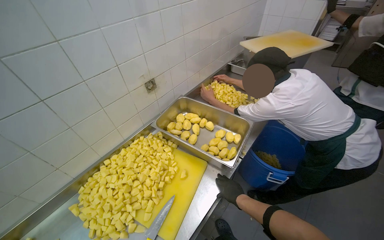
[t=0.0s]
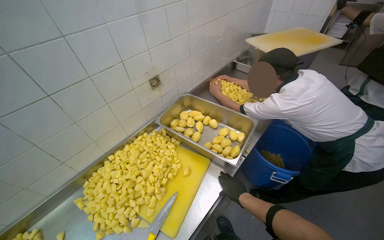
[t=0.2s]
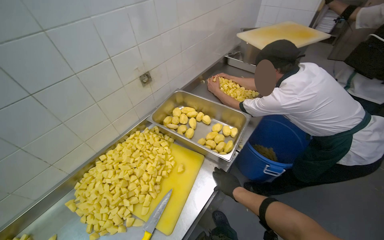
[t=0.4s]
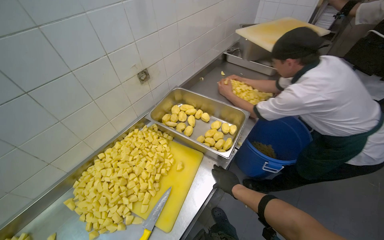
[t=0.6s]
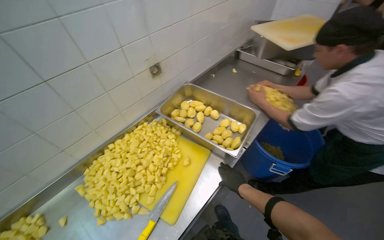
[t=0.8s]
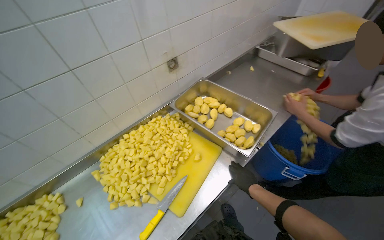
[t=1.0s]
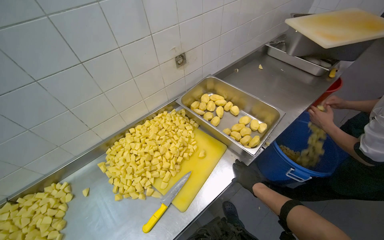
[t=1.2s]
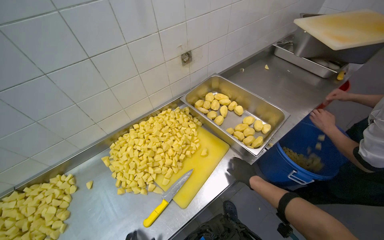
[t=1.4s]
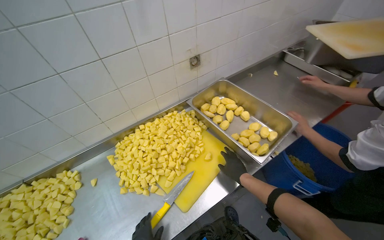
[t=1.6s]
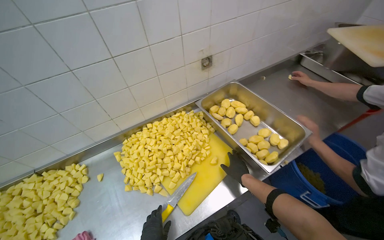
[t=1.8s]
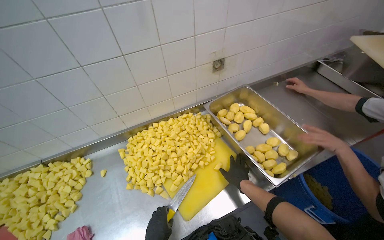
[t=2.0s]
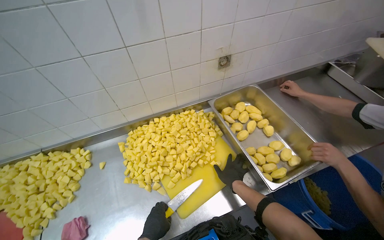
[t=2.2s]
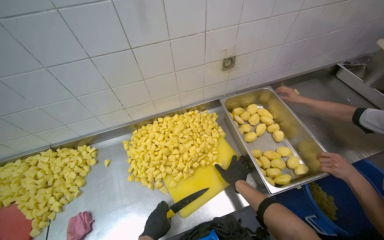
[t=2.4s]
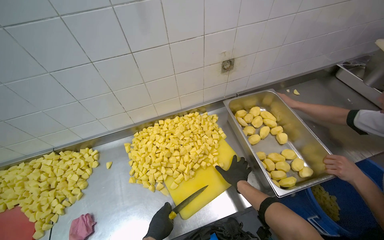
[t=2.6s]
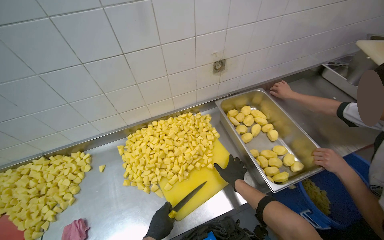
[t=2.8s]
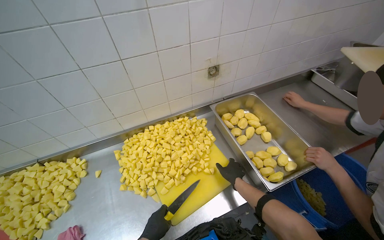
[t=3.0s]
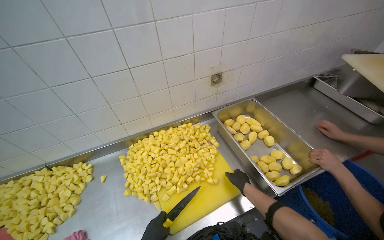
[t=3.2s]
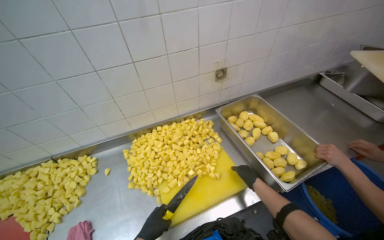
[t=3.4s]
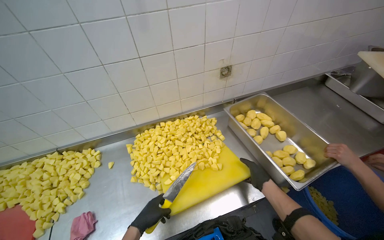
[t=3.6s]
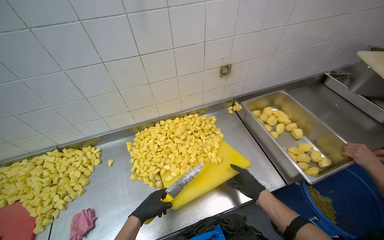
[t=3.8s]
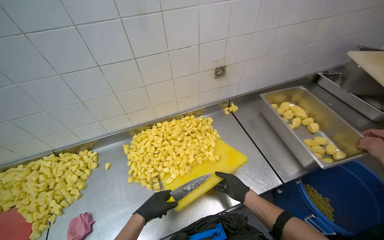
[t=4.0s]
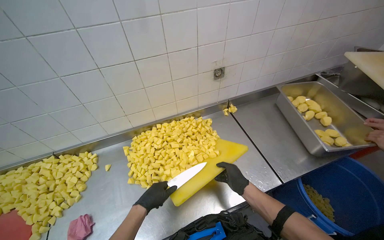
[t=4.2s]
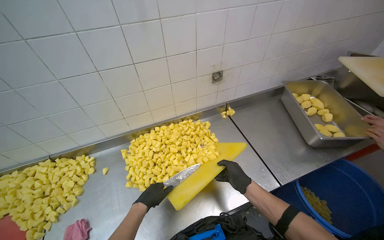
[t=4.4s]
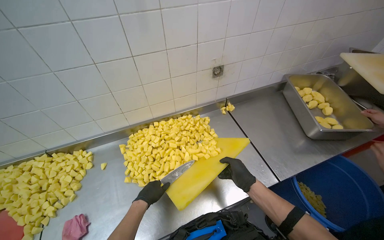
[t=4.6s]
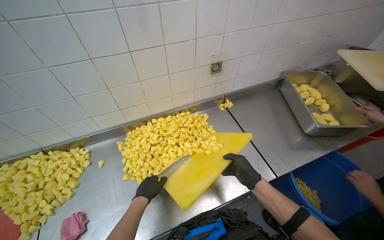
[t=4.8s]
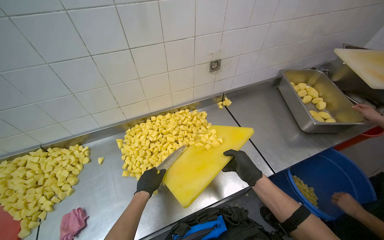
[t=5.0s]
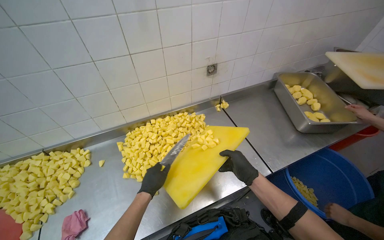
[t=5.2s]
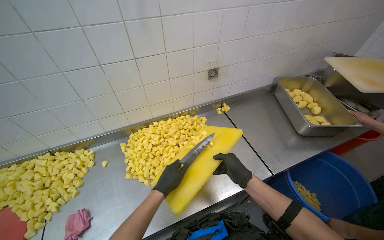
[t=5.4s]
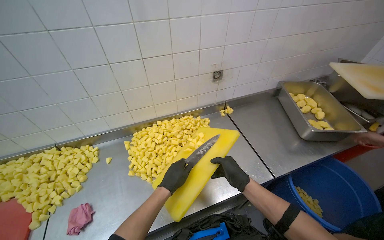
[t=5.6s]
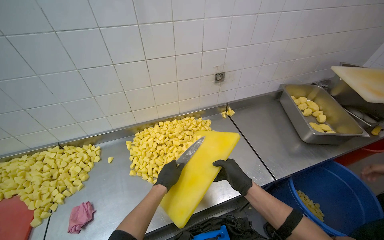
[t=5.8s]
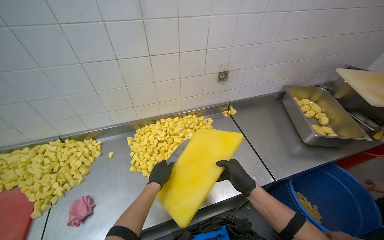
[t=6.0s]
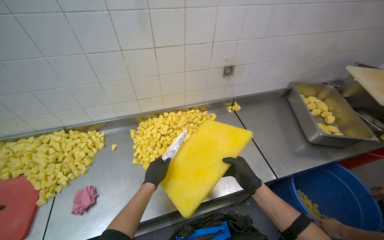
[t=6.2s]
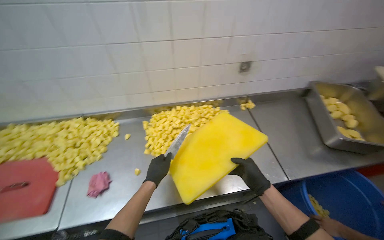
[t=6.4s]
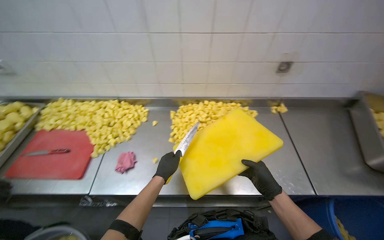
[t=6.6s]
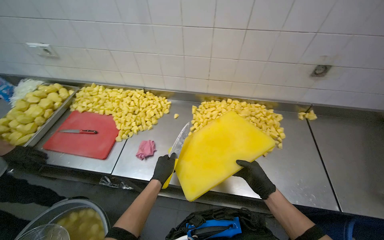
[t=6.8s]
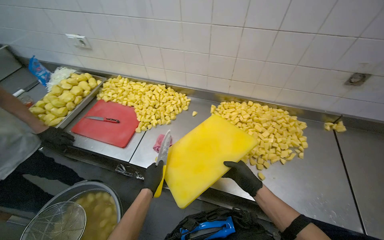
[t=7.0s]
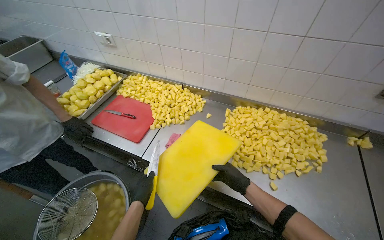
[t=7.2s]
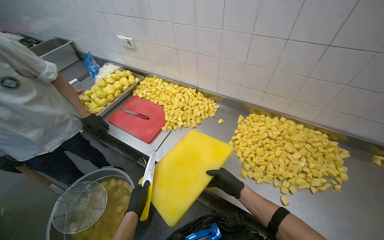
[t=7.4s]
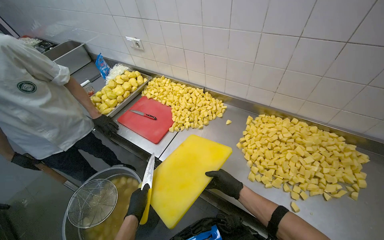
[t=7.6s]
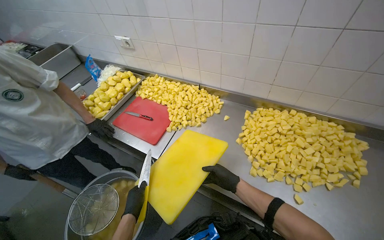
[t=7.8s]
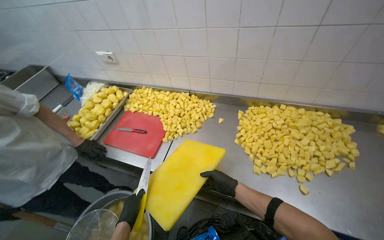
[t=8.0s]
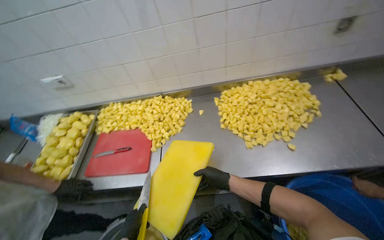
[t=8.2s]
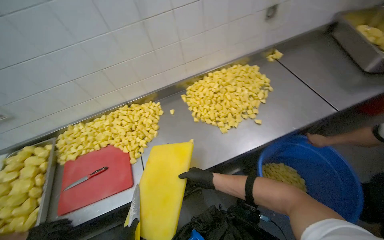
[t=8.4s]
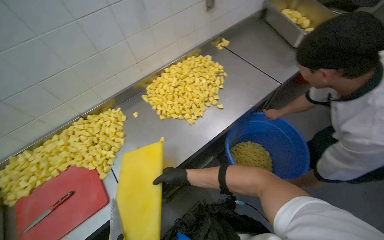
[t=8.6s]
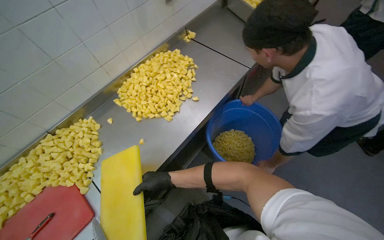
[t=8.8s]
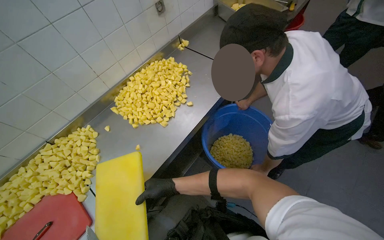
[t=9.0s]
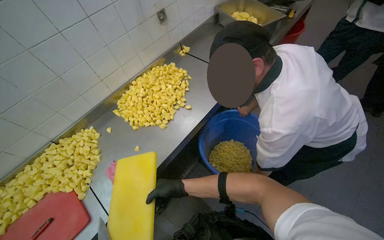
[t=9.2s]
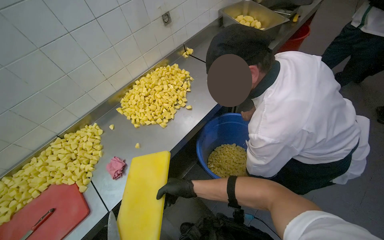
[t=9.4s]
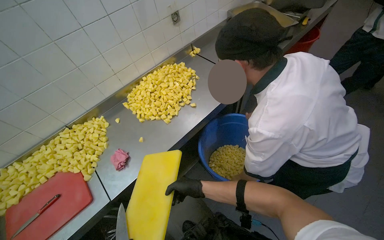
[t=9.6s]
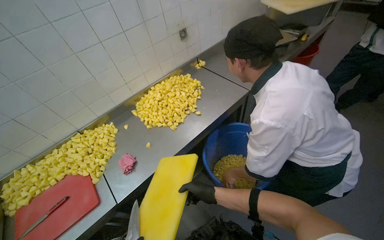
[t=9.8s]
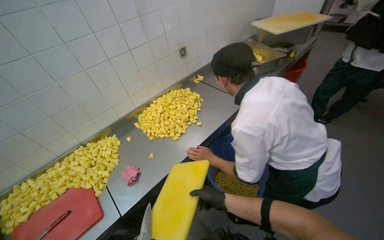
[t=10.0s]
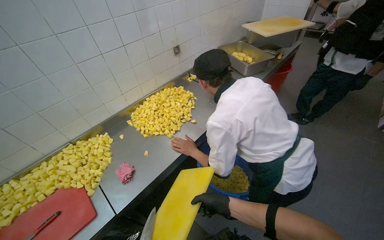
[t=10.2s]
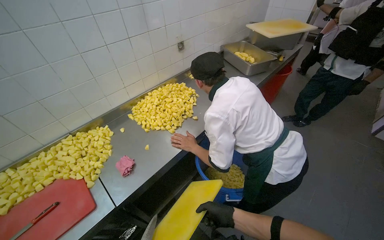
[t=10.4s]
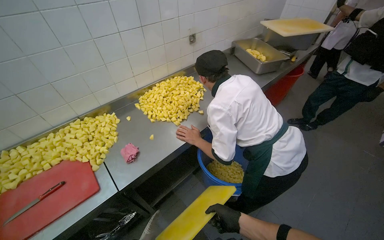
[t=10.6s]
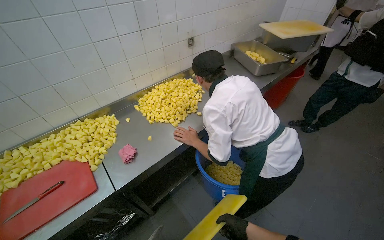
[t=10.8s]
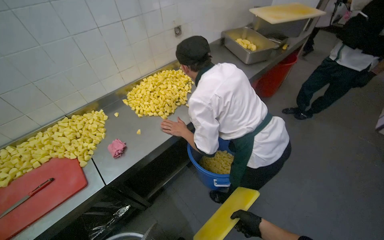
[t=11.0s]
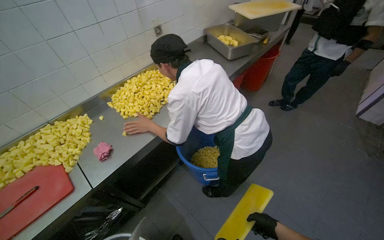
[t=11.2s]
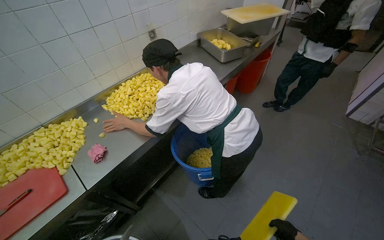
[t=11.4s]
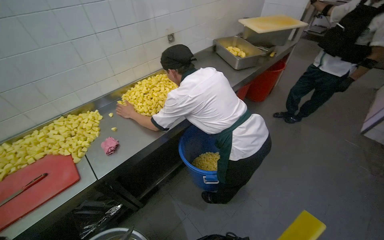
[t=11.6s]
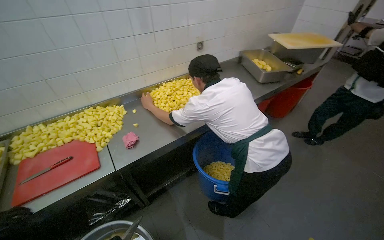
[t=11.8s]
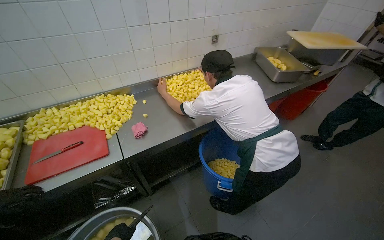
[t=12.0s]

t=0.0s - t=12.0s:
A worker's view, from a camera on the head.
Job: preparing food.
The whole recording: Cutting potatoes into cubes. The worker continues cutting peeled potatoes into cubes on a yellow cutting board.
t=0.0s - t=1.6s: The wearer looks about 15 degrees further to the left. The right hand heads farther from the camera, covering roughly 25 cm.
t=1.6s - t=3.0s: The right hand moves nearer to the camera, up the picture and to the left, some 30 cm.
t=6.0s - t=7.6s: The wearer looks some 50 degrees further to the left.
t=7.6s - t=9.0s: The wearer's head swings some 80 degrees to the right.
t=9.0s - t=10.4s: The wearer looks about 15 degrees further upward. The right hand goes some 25 cm to the right, nearer to the camera and down the picture.

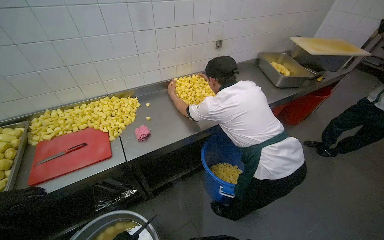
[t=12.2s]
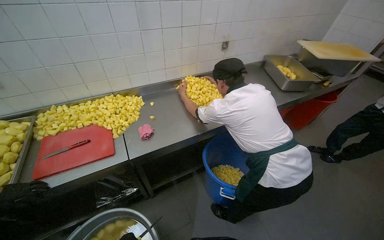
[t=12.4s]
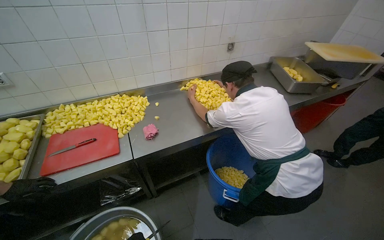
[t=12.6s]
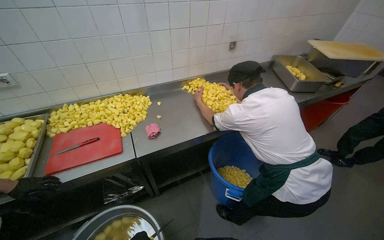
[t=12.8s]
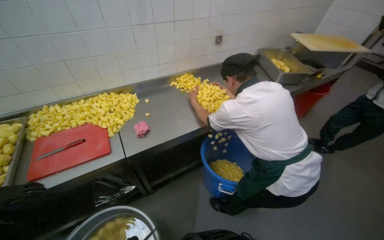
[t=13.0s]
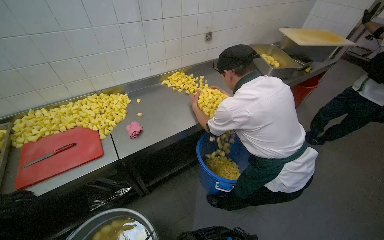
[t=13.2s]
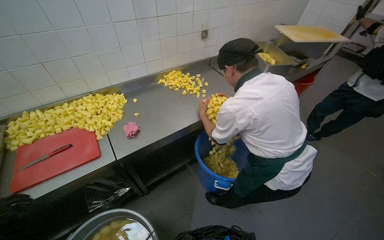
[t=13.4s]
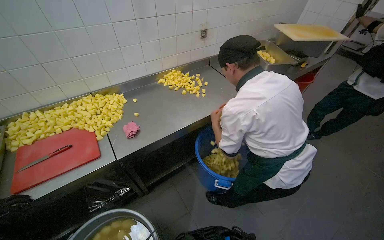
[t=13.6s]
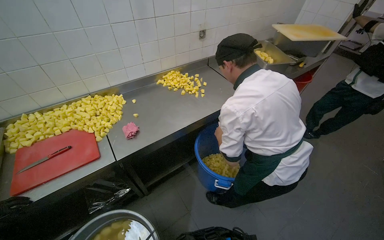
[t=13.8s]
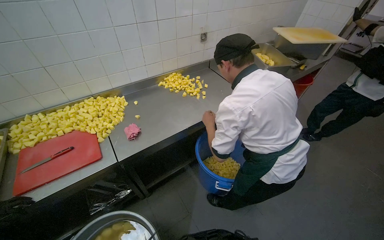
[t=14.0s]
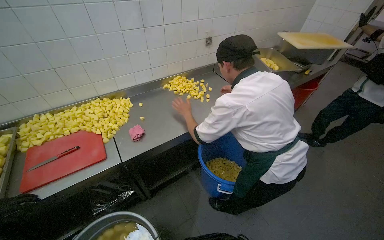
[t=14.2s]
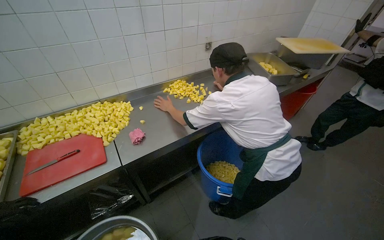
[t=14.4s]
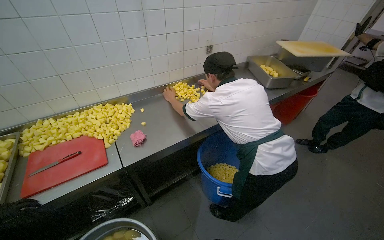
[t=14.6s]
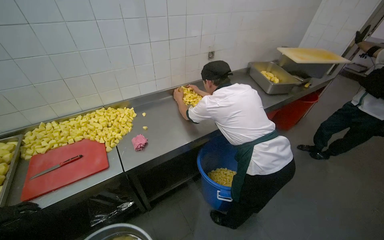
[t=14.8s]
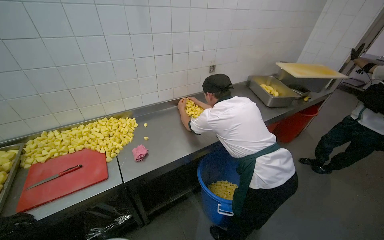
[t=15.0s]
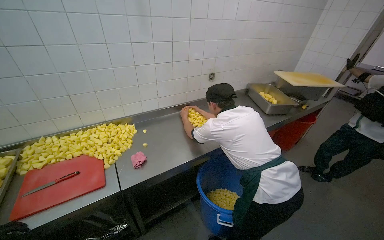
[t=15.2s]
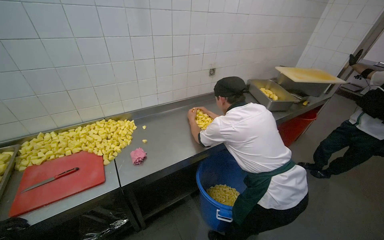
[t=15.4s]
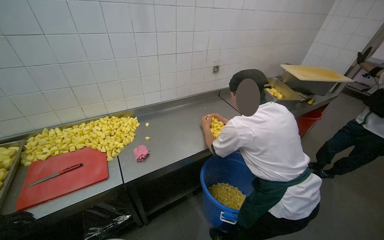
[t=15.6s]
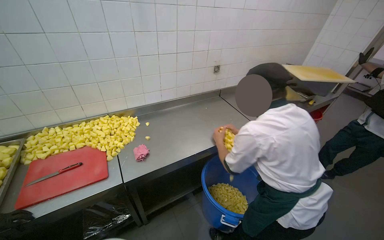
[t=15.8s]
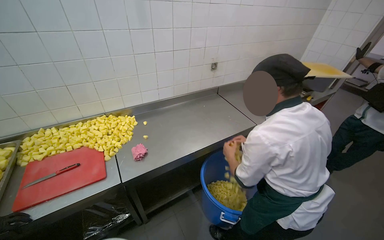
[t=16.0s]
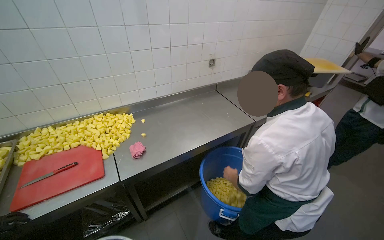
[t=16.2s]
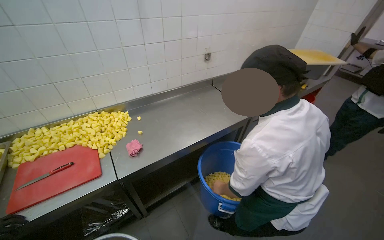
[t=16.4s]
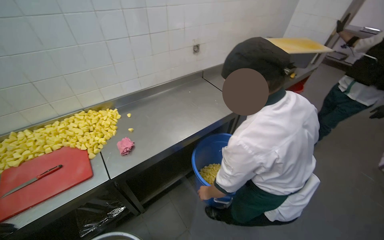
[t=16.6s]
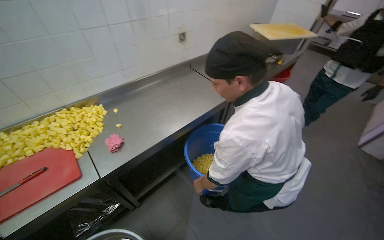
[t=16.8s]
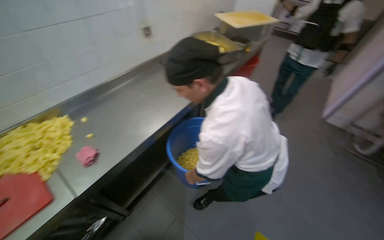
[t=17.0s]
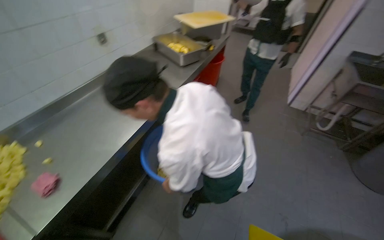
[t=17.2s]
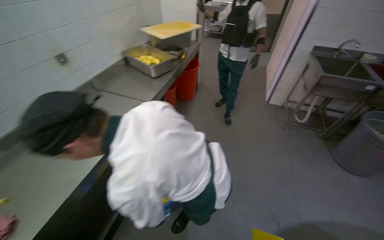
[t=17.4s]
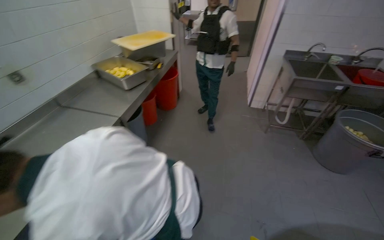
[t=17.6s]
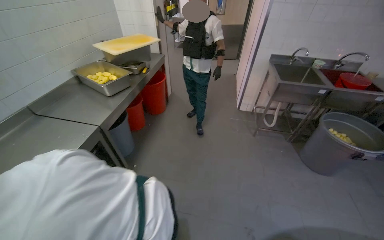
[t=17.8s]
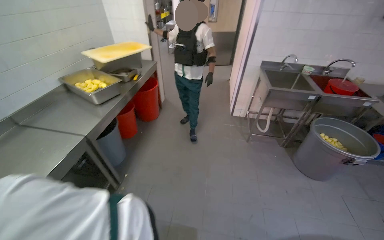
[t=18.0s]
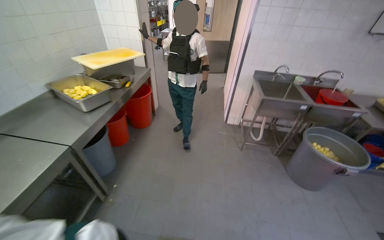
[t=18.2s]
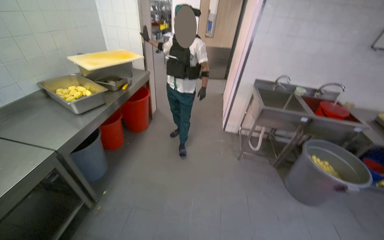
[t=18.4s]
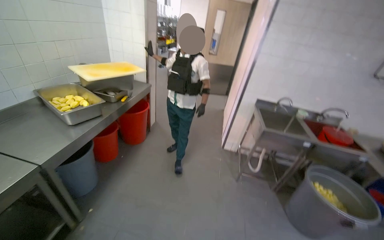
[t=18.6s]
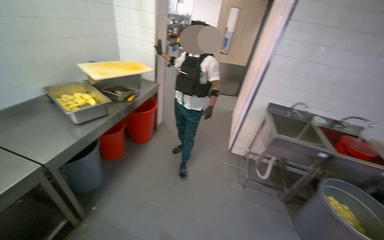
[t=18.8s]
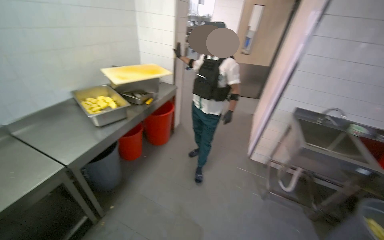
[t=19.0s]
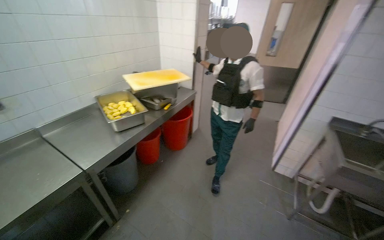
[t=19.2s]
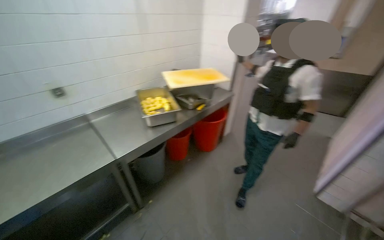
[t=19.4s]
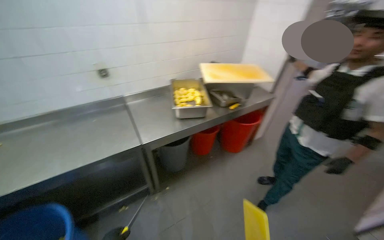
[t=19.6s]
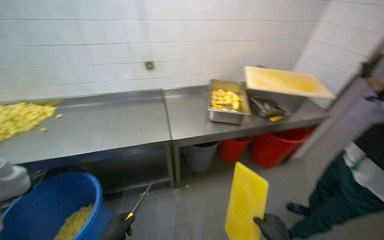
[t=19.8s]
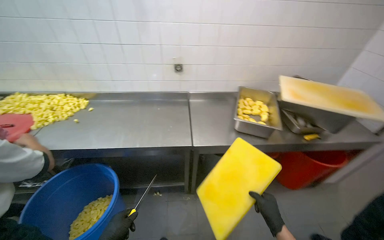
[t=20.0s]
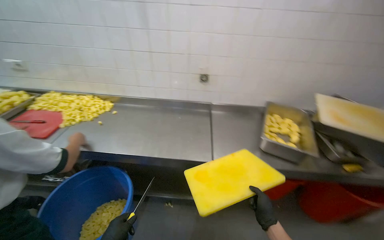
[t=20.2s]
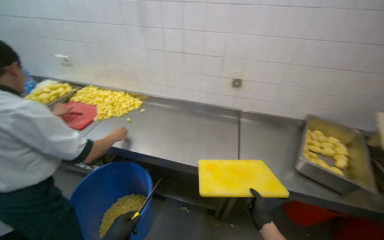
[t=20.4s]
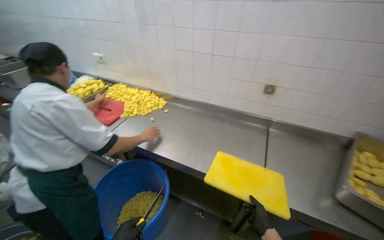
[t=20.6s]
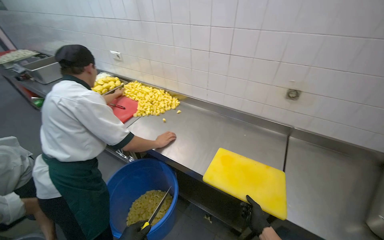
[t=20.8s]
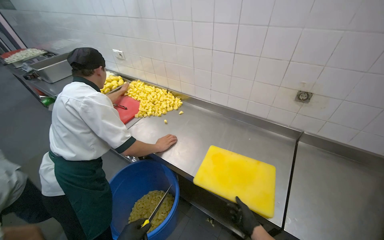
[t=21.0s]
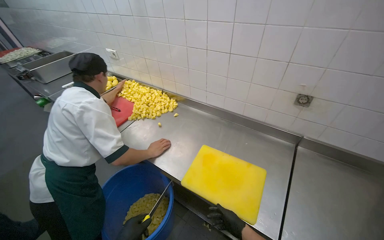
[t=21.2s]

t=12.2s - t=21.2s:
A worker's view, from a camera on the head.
Job: preparing food.
The whole recording: Cutting potatoes into cubes. The worker continues cutting peeled potatoes into cubes on a yellow cutting board.
t=13.8s - t=15.2s: The view tilts roughly 10 degrees upward.
t=16.6s - t=18.2s: The camera is carried some 60 cm. The wearer looks roughly 45 degrees further to the right.
t=18.2s - t=19.8s: The camera travels approximately 50 cm. The head turns to the left by some 65 degrees.
t=19.8s - t=21.2s: The head rotates about 45 degrees to the left.
